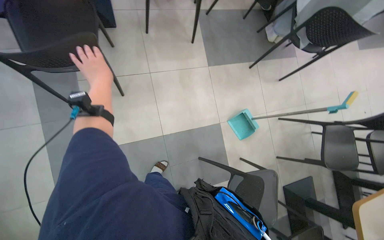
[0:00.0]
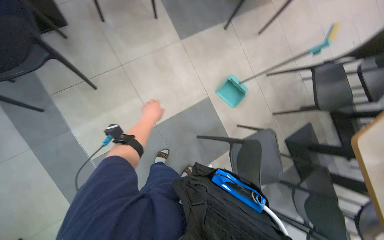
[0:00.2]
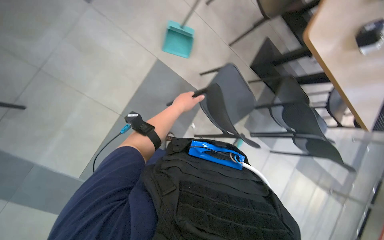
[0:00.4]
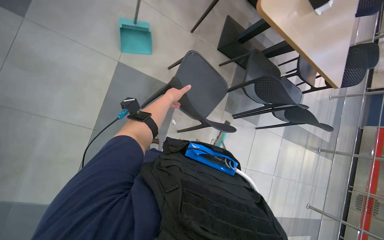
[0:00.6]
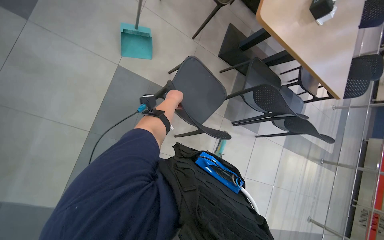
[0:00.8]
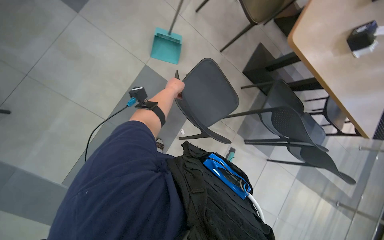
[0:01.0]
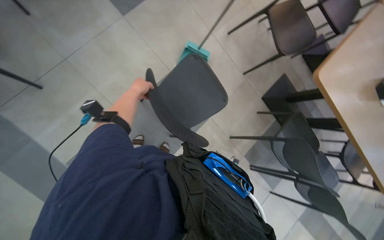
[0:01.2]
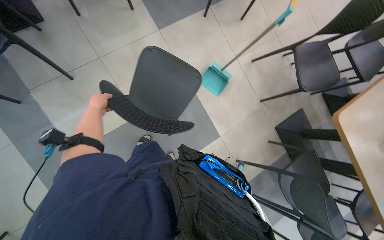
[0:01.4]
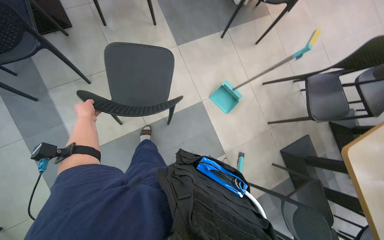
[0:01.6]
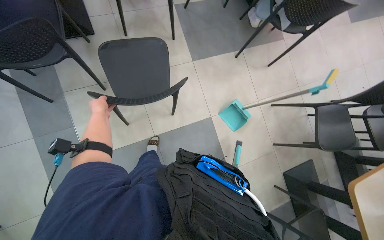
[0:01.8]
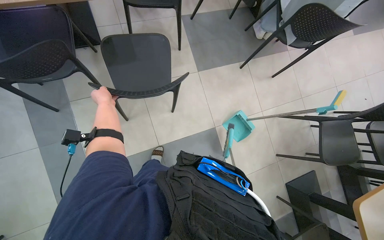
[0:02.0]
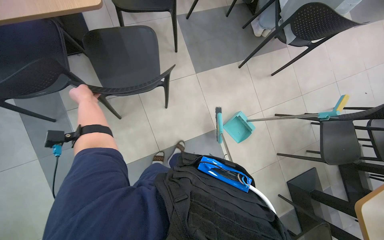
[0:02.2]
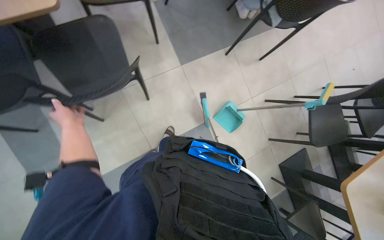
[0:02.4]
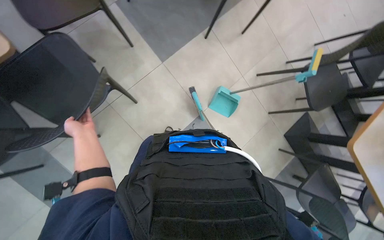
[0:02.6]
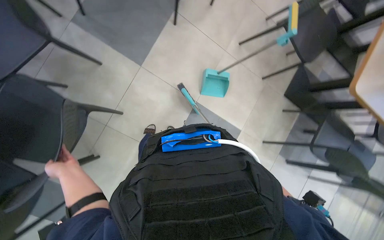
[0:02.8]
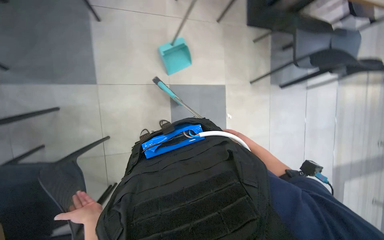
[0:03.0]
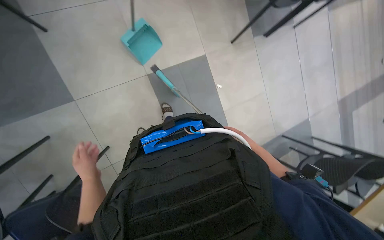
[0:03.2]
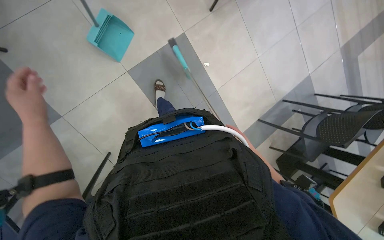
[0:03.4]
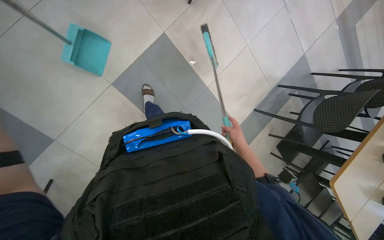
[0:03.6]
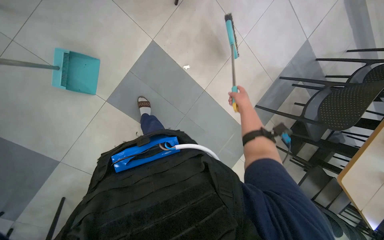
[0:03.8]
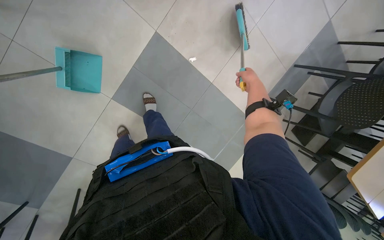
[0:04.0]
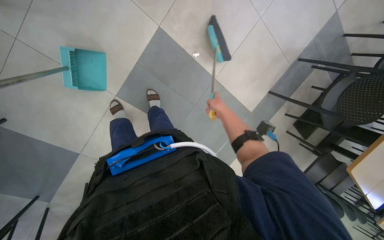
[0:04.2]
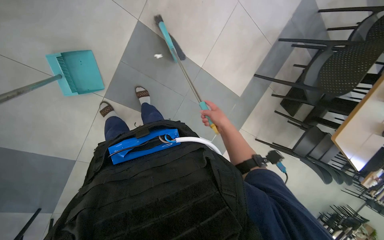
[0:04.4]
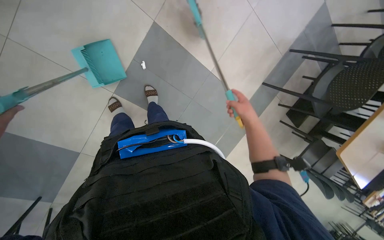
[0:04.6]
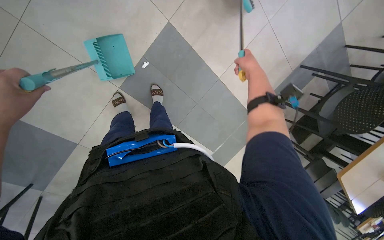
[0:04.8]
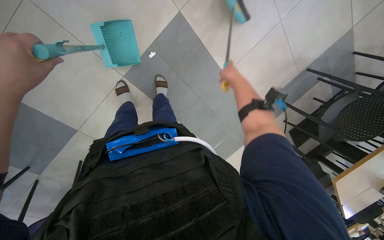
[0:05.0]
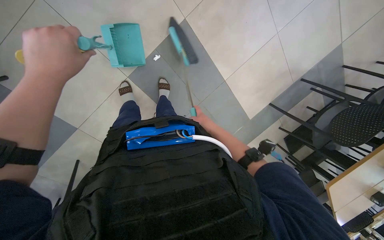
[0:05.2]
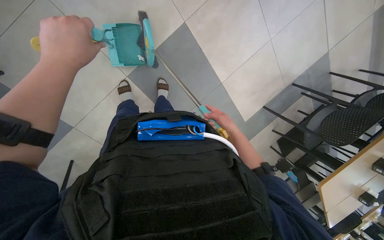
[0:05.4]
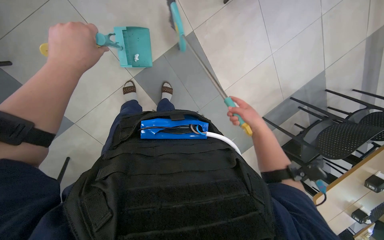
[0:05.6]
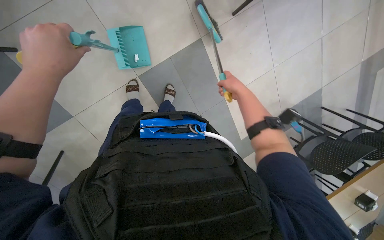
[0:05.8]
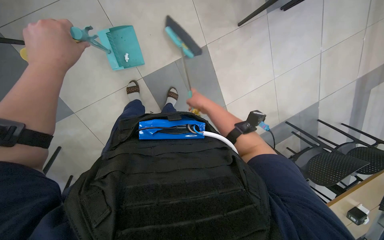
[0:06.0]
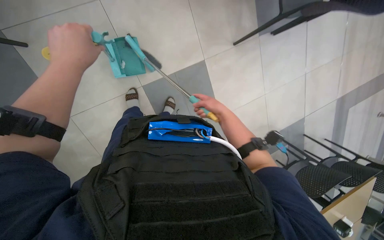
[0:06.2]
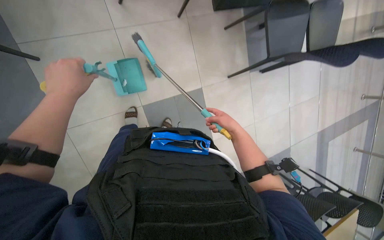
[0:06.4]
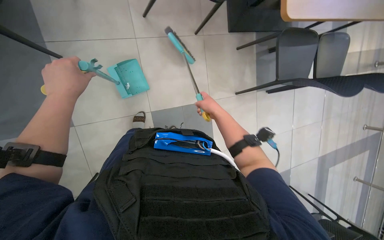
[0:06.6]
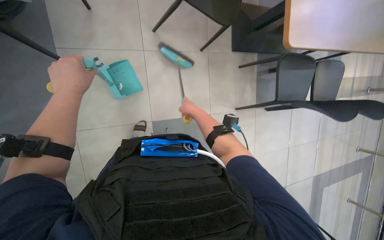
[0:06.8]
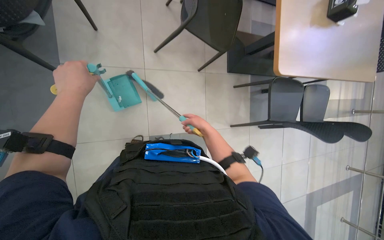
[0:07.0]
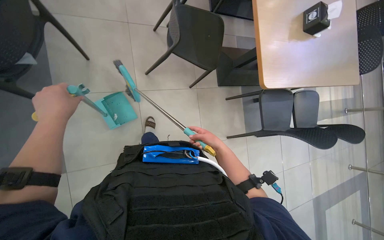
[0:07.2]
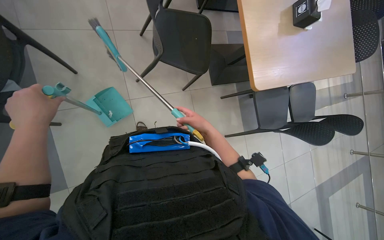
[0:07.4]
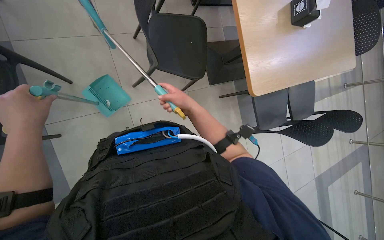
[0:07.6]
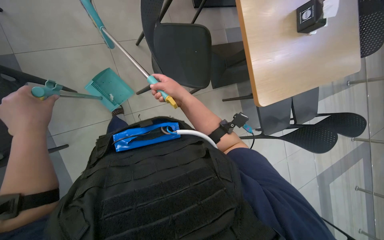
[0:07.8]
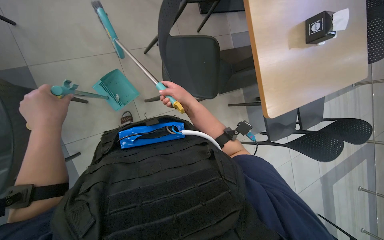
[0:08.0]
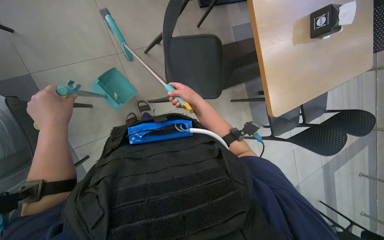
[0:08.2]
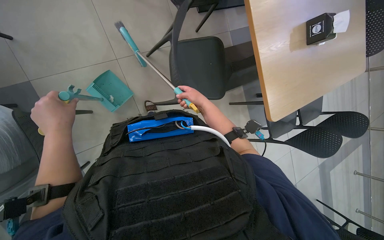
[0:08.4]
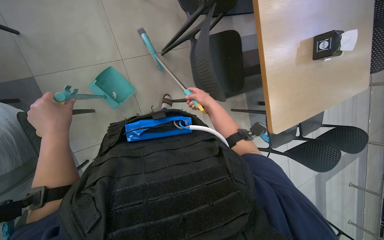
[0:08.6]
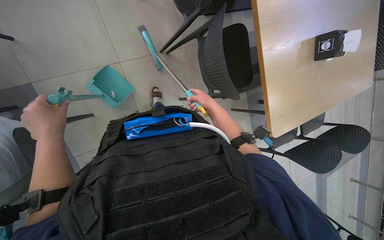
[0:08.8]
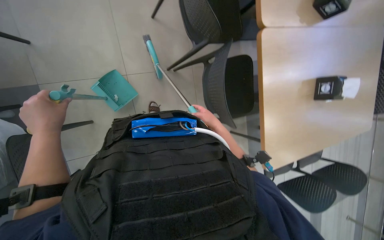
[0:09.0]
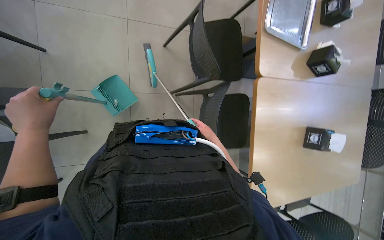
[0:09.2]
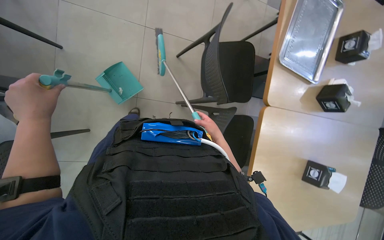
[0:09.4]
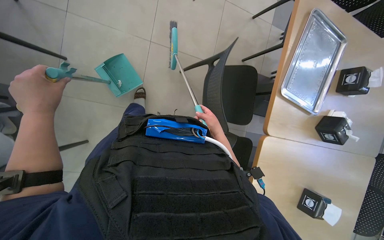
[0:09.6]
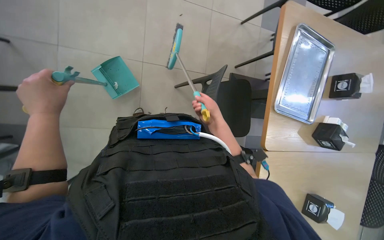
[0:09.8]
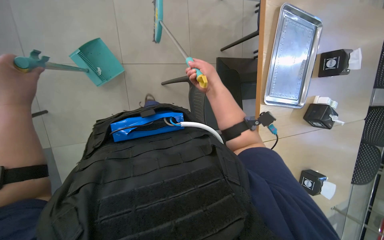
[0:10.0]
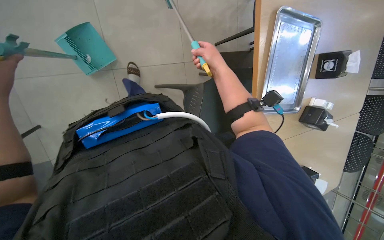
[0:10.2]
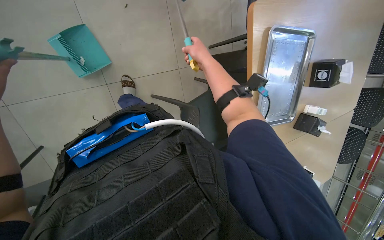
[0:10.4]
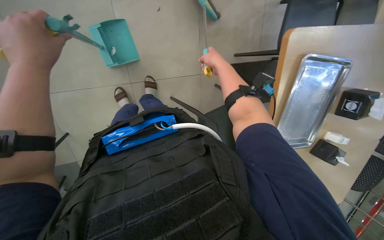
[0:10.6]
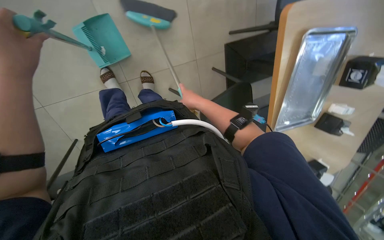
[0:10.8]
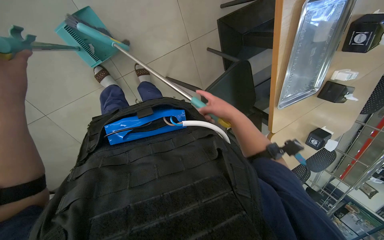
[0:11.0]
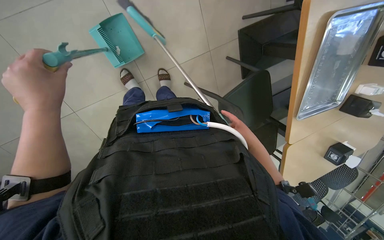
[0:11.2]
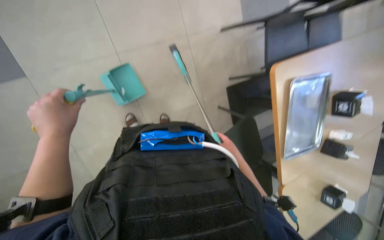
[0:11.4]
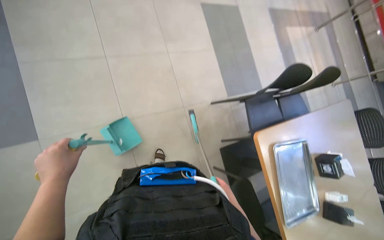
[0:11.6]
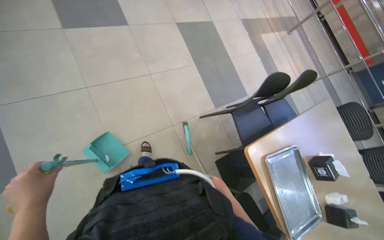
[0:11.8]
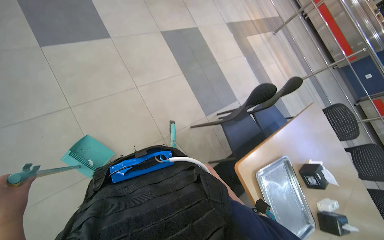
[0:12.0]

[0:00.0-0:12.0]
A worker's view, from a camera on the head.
Job: sweeping floor.
The whole recording: Sweeping cafeteria floor. The worker sweeps the cafeteria floor with a squeegee and dustpan, then disposes of the collected debris.
0:01.6 to 0:03.0: The head travels some 40 cm. The view tips downward by some 25 degrees. The scene rotates counterclockwise by roughly 65 degrees.
0:03.0 to 0:04.4: The camera travels approximately 60 cm. The view tilts approximately 35 degrees downward. Everything in view rotates some 50 degrees counterclockwise.
0:04.4 to 0:06.0: The scene turns approximately 30 degrees clockwise in the picture.
0:06.0 to 0:07.6: The wearer looks roughly 25 degrees further upward.
0:09.0 to 0:10.4: The camera is carried some 50 cm.
0:10.4 to 0:12.0: The wearer looks approximately 40 degrees further upward.

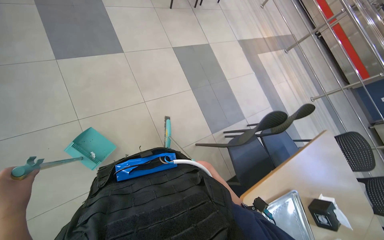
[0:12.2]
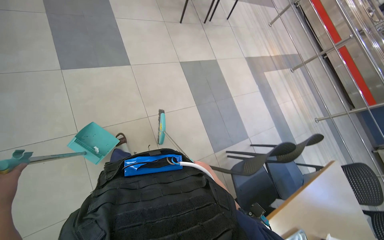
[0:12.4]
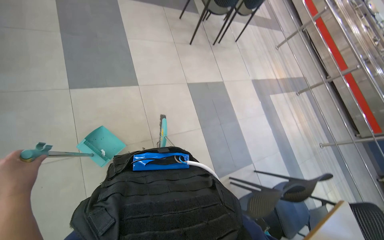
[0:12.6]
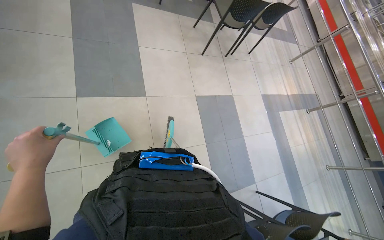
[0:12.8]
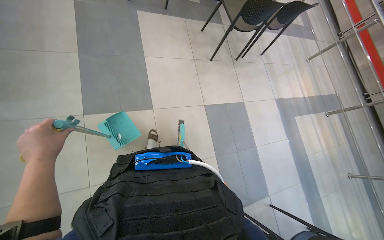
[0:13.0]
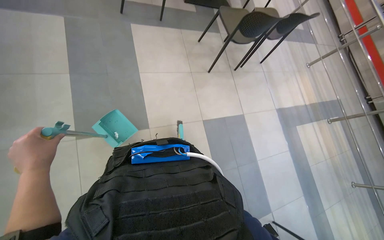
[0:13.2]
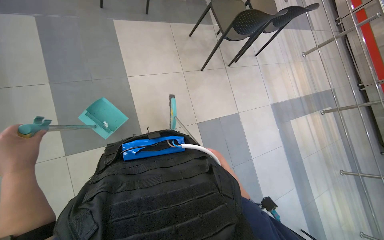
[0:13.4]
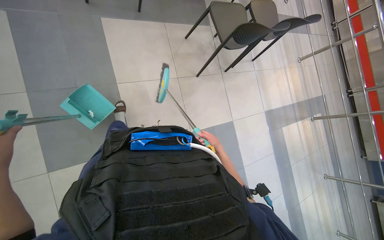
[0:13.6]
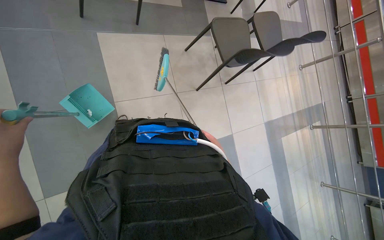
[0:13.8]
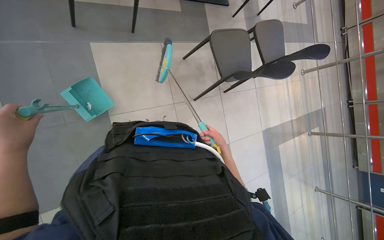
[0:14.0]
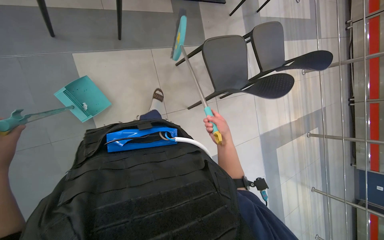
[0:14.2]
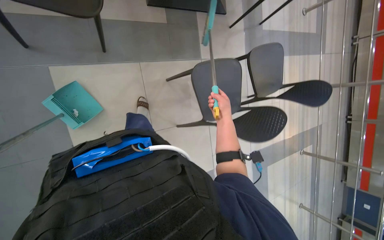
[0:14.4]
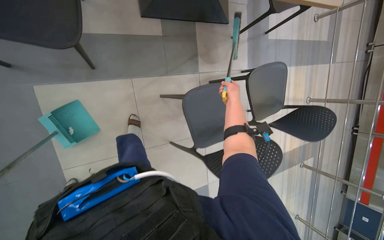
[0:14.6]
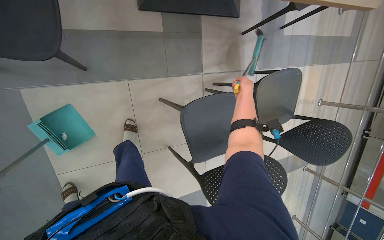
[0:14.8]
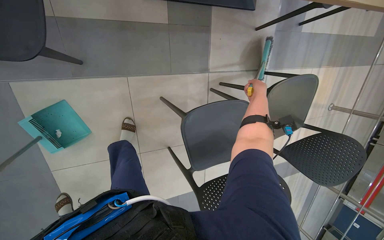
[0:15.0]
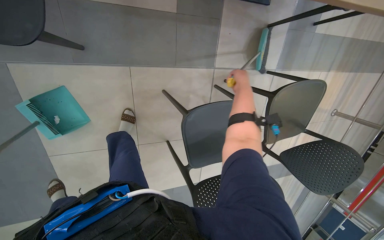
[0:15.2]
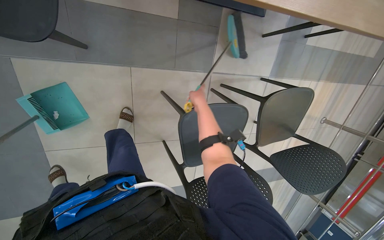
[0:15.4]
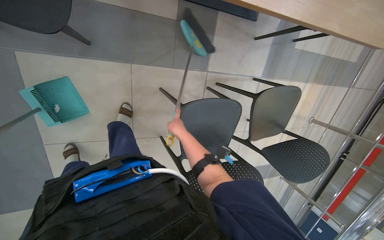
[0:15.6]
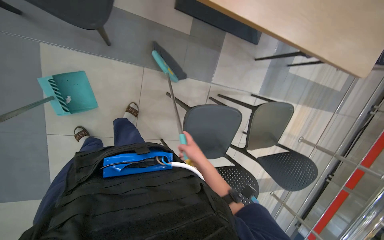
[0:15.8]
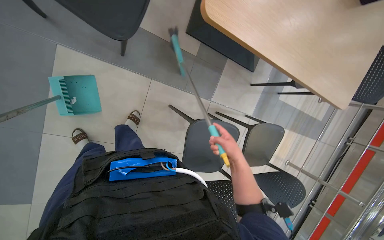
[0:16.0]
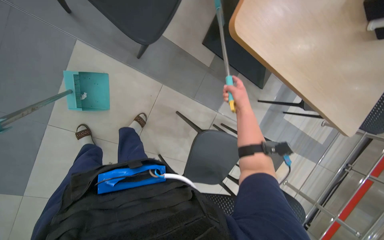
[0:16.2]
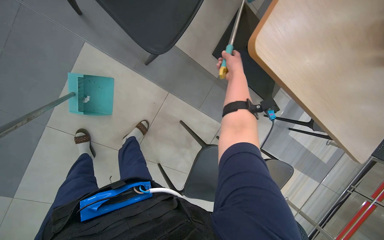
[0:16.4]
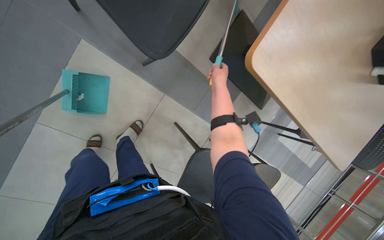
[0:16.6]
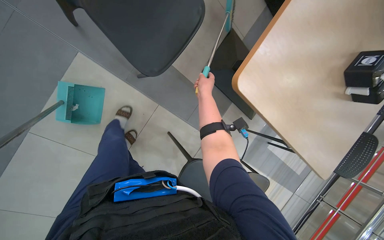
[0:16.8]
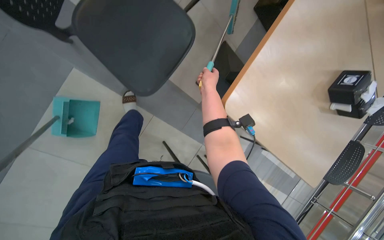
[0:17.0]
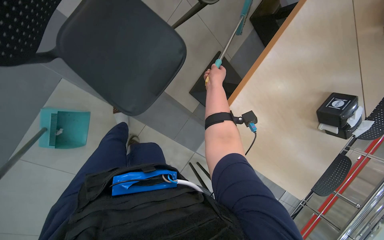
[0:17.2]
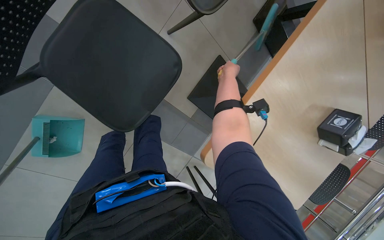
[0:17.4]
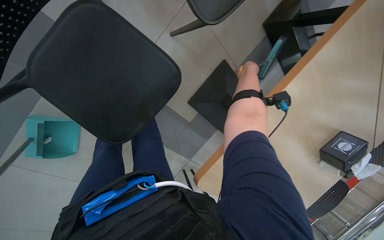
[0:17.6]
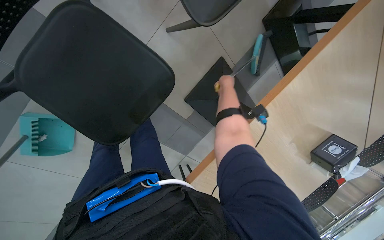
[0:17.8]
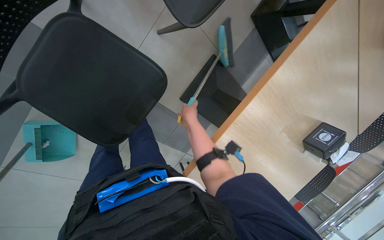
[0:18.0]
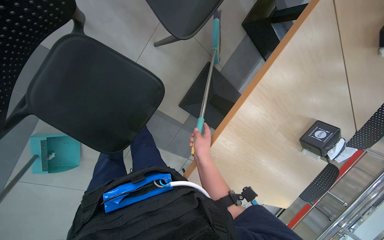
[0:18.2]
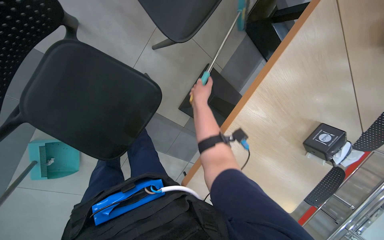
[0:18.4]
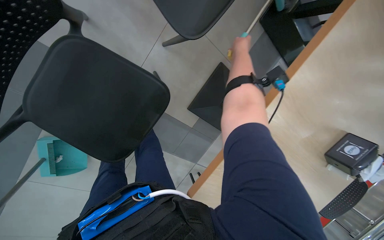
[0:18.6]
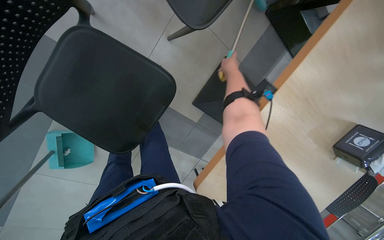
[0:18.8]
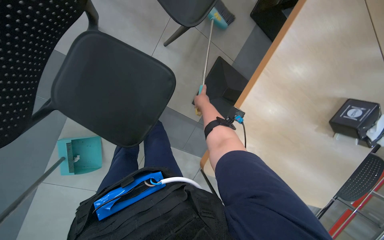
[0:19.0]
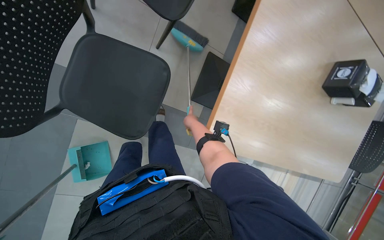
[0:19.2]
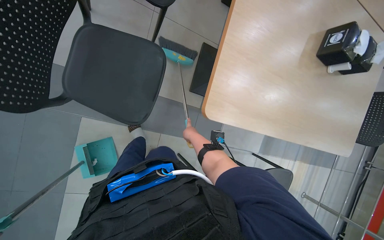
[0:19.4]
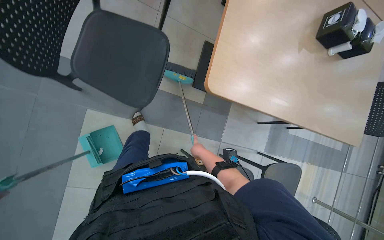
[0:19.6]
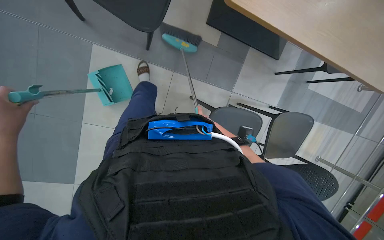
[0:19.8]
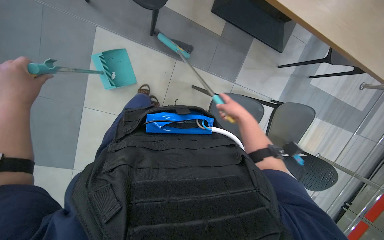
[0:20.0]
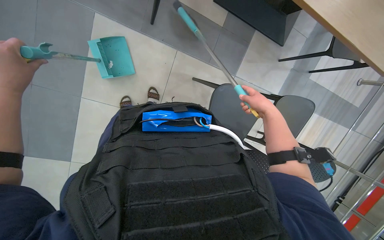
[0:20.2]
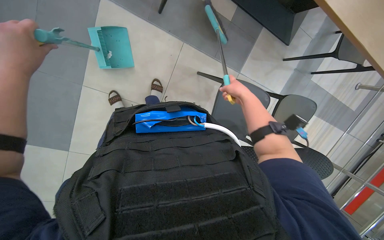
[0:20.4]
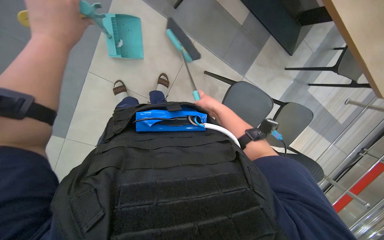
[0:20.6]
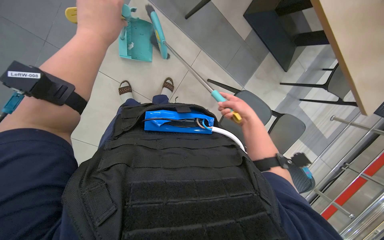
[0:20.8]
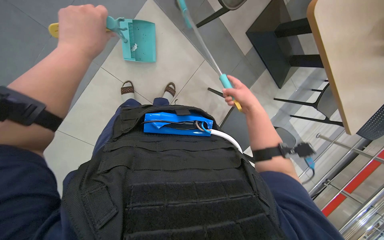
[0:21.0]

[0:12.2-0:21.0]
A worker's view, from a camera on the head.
Job: sweeping floor.
The whole recording: Sweeping cafeteria floor. The worker sweeps the cafeteria floor with a squeegee and dustpan, then disposes of the collected debris.
0:12.2 to 0:13.6: The camera is carried roughly 1.5 m.
0:13.6 to 0:15.2: The wearer moves some 1 m. The camera pitches downward, by approximately 25 degrees.
0:15.2 to 0:16.6: The camera pitches upward, by about 20 degrees. The scene rotates clockwise by roughly 25 degrees. The right hand heads to the left, covering about 30 cm, and travels down the picture and back again, roughly 25 cm each way.
0:16.6 to 0:18.0: The head travels approximately 50 cm.
0:18.0 to 0:19.6: The camera is carried approximately 50 cm. The wearer looks about 20 degrees further upward.
0:19.6 to 0:21.0: The wearer looks roughly 25 degrees further downward.
